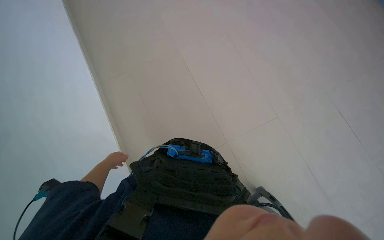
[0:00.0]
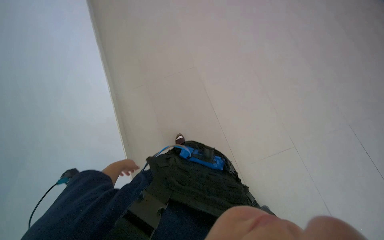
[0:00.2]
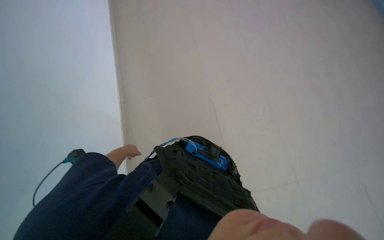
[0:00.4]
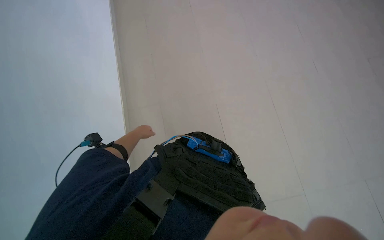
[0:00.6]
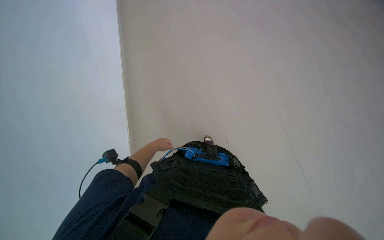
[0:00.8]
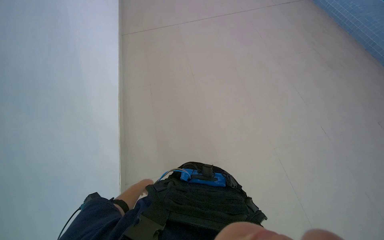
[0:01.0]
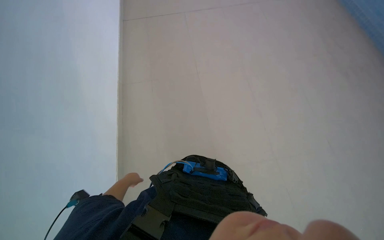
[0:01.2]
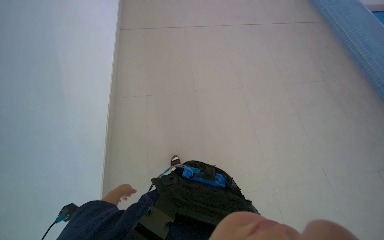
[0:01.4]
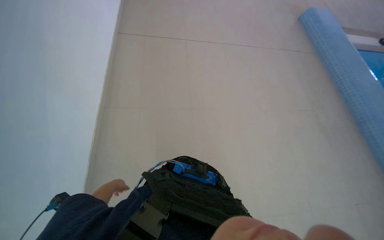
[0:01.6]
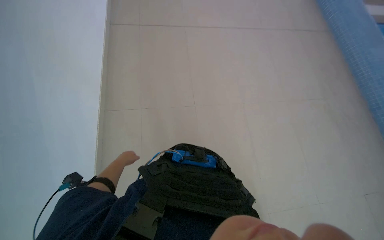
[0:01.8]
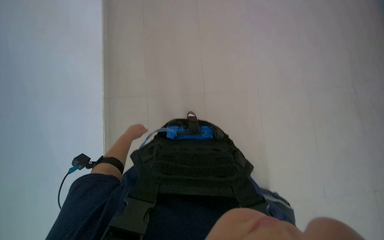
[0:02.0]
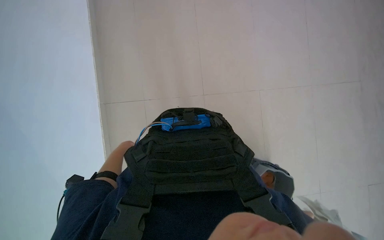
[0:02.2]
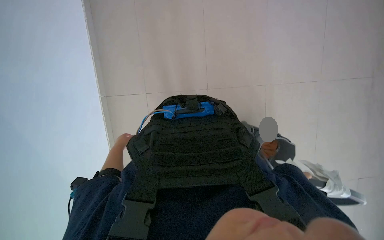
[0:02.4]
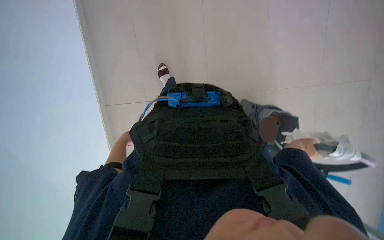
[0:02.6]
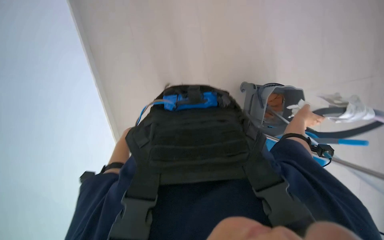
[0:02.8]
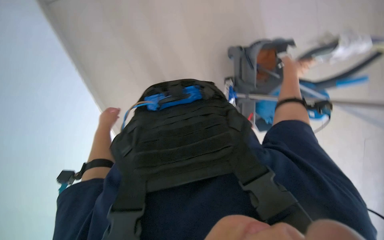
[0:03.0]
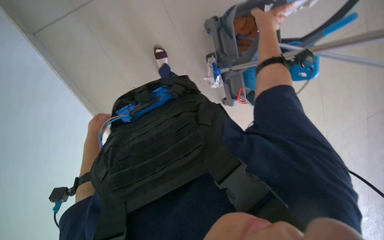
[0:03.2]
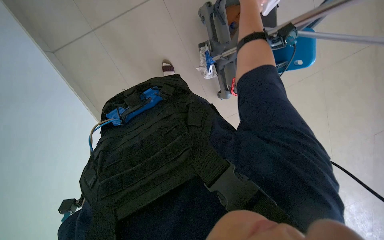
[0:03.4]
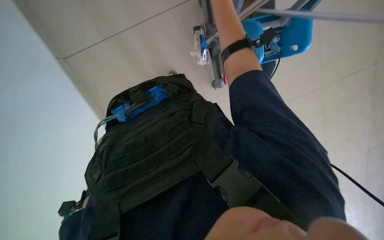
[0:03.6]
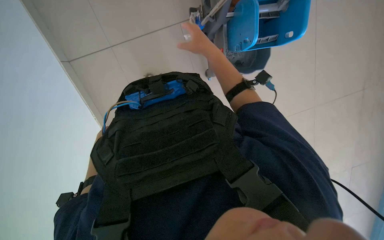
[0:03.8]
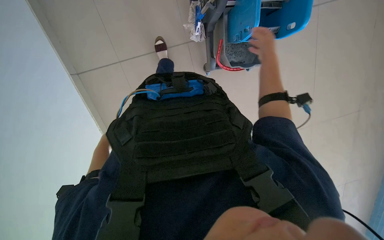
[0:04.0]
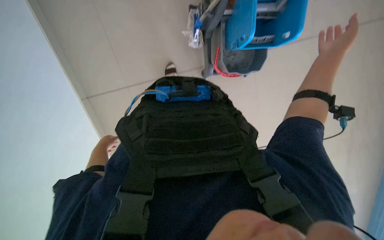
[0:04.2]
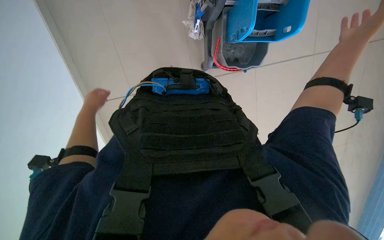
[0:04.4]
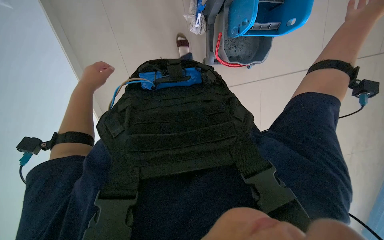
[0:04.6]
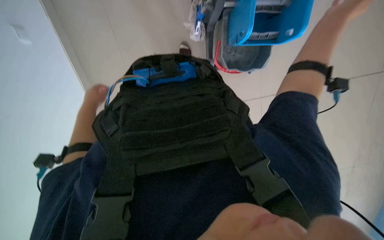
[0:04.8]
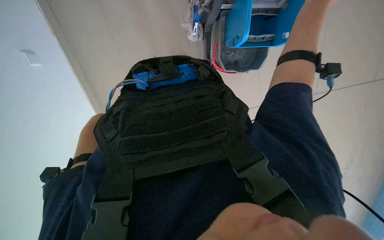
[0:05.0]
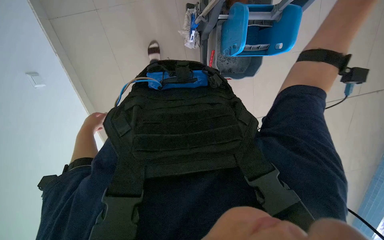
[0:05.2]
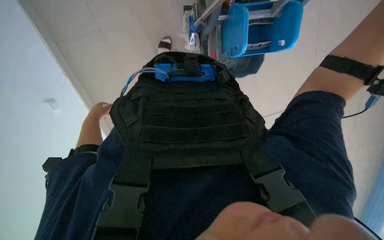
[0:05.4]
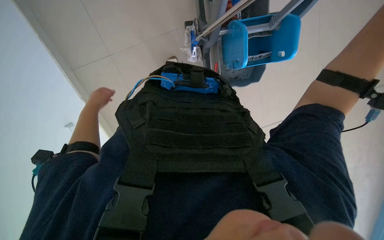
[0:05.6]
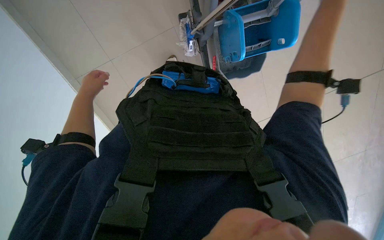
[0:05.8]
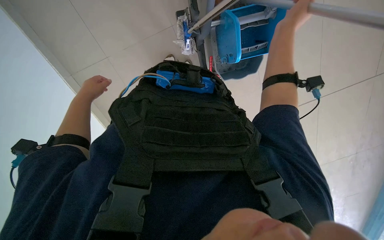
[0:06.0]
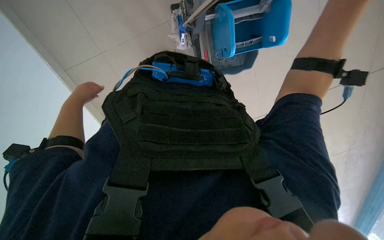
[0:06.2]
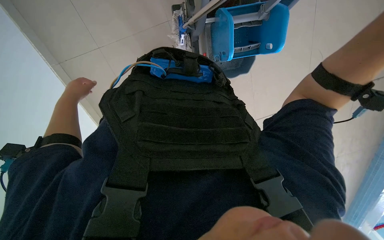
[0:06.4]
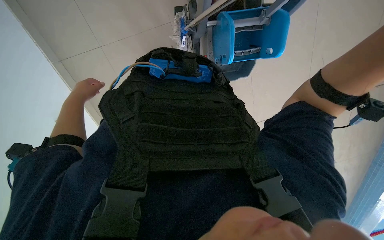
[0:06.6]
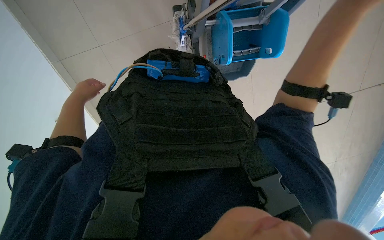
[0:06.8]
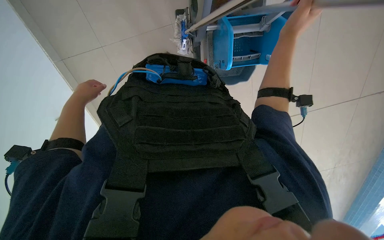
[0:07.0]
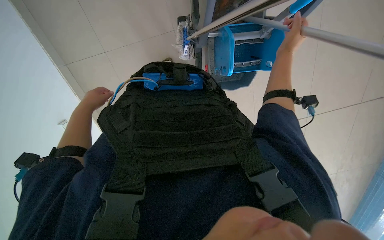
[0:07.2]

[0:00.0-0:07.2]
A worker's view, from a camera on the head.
Job: mopping floor.
The whole recording: Mopping pool deck floor. The worker mops the tiled floor around the pool with a long-handled mop.
0:01.4 to 0:02.8: The wearer looks some 15 degrees further downward. The left hand heads farther from the camera, covering some 20 cm.
0:04.4 to 0:05.8: The left hand goes up and down the picture, some 15 cm each way, reversing 2 times.

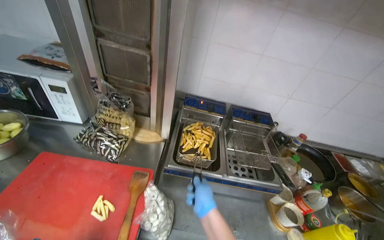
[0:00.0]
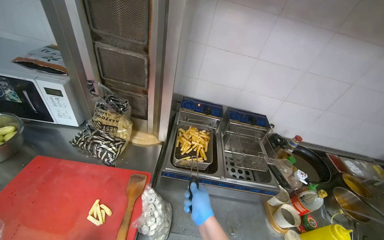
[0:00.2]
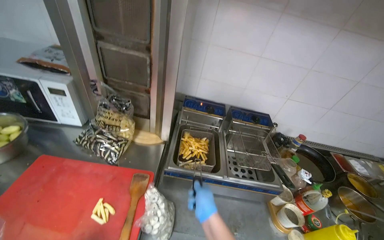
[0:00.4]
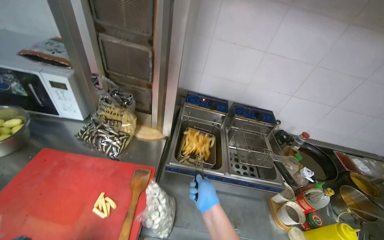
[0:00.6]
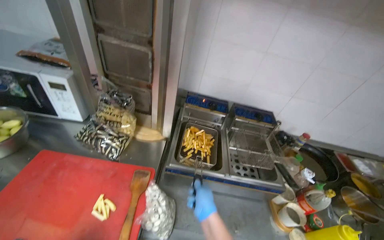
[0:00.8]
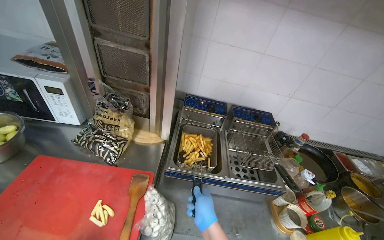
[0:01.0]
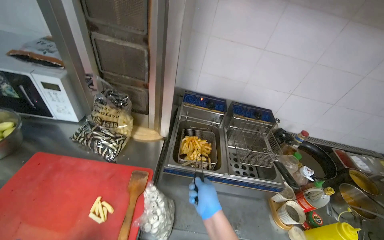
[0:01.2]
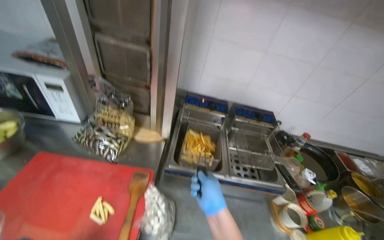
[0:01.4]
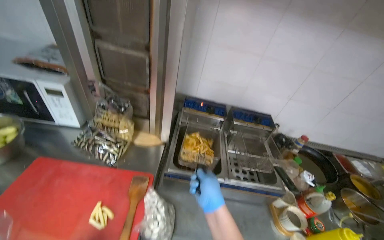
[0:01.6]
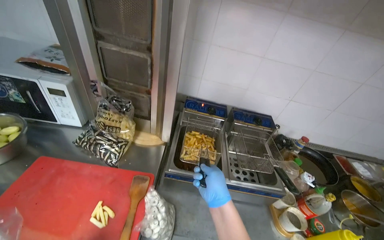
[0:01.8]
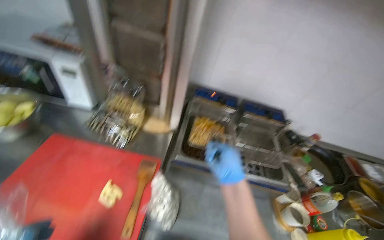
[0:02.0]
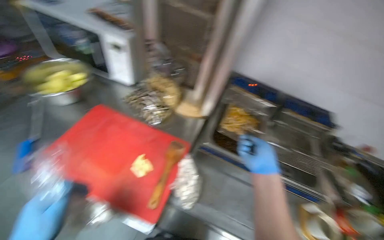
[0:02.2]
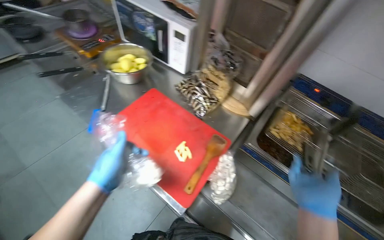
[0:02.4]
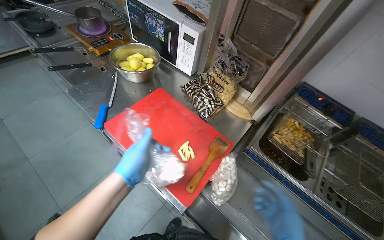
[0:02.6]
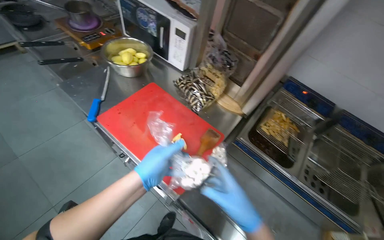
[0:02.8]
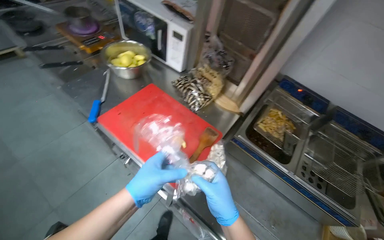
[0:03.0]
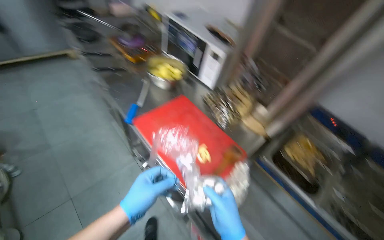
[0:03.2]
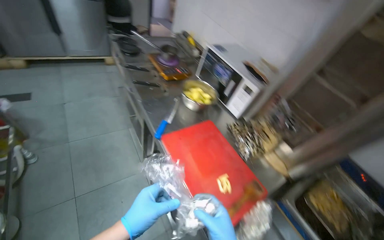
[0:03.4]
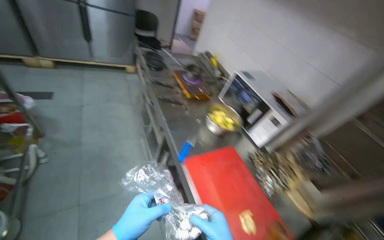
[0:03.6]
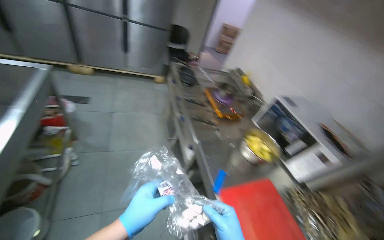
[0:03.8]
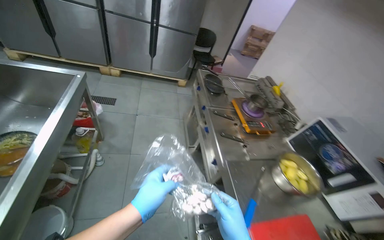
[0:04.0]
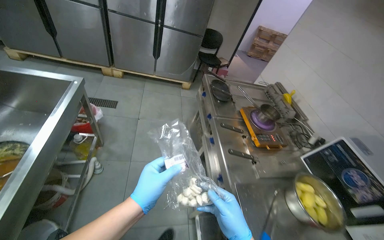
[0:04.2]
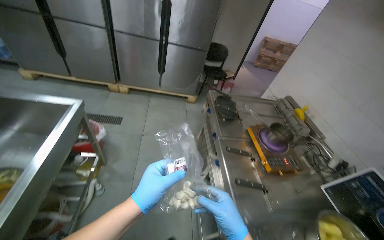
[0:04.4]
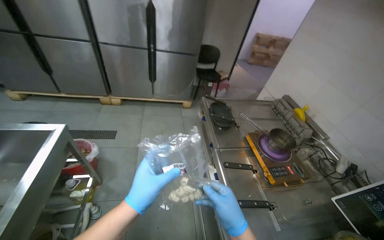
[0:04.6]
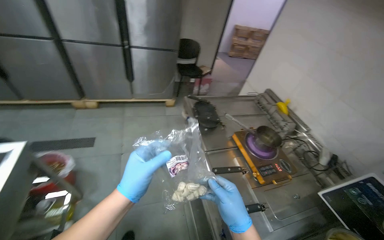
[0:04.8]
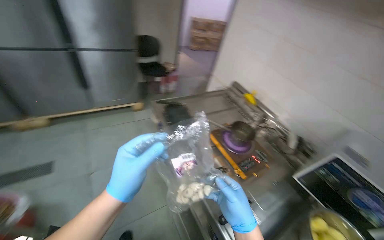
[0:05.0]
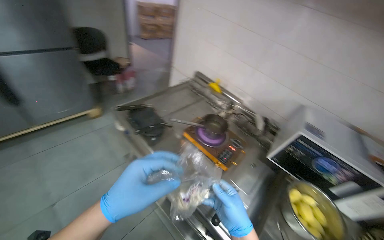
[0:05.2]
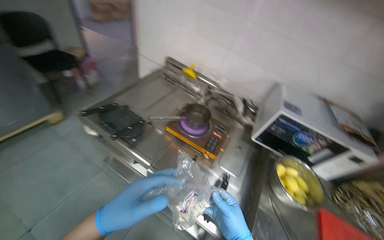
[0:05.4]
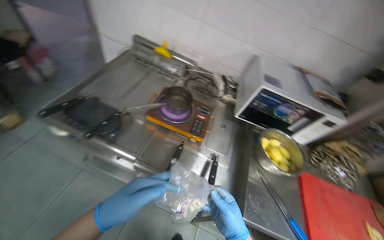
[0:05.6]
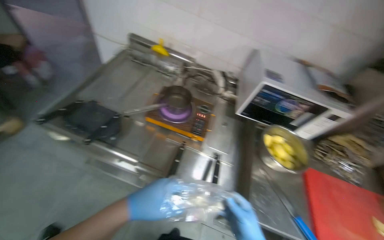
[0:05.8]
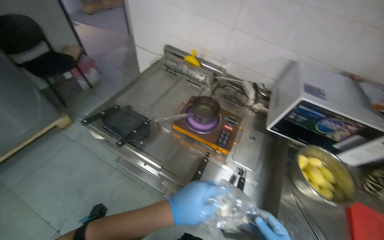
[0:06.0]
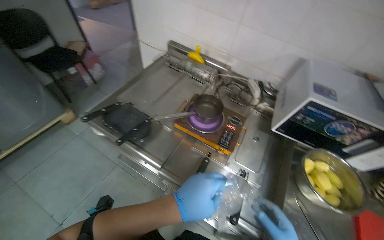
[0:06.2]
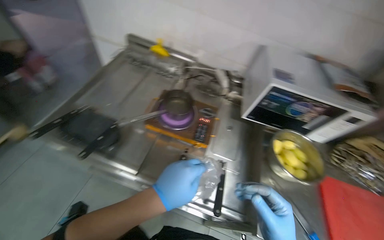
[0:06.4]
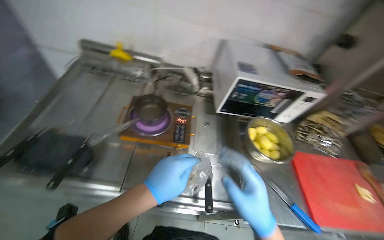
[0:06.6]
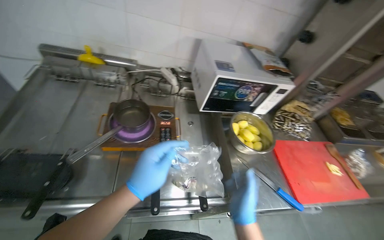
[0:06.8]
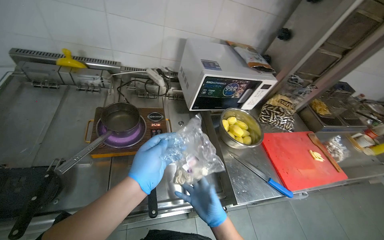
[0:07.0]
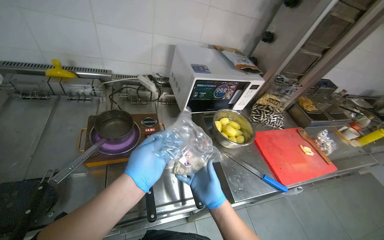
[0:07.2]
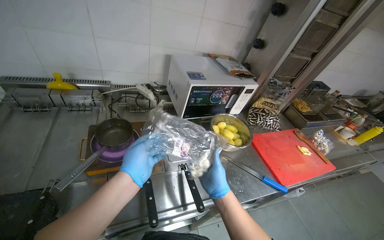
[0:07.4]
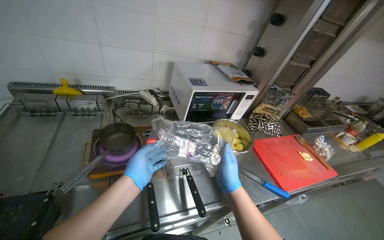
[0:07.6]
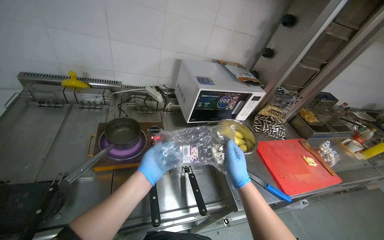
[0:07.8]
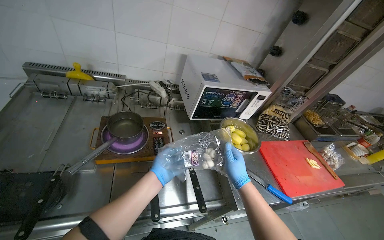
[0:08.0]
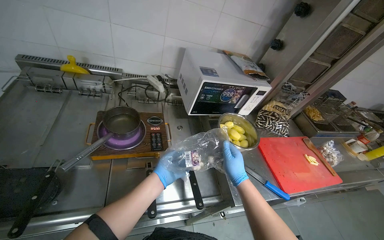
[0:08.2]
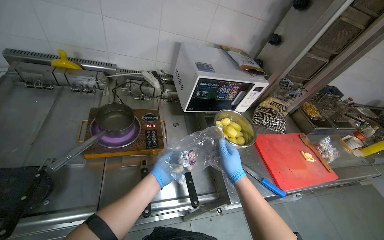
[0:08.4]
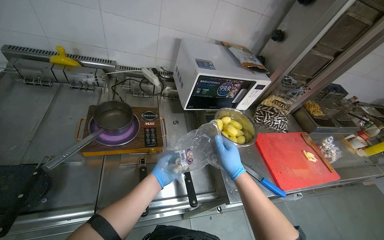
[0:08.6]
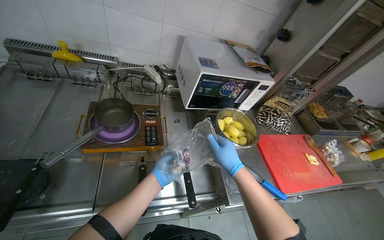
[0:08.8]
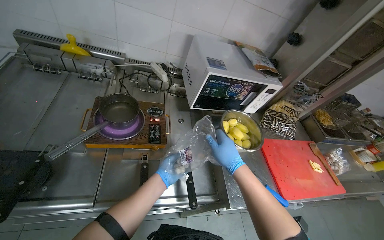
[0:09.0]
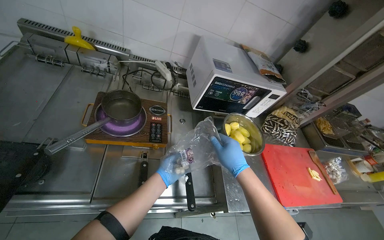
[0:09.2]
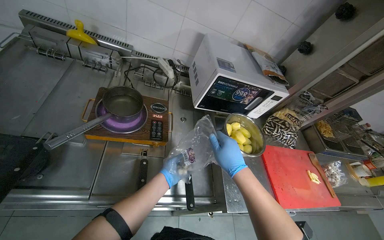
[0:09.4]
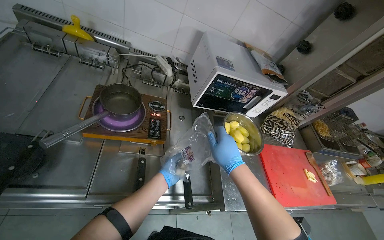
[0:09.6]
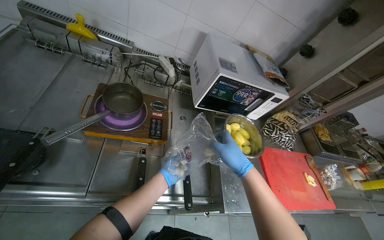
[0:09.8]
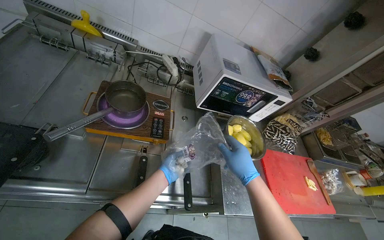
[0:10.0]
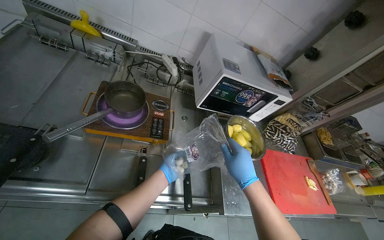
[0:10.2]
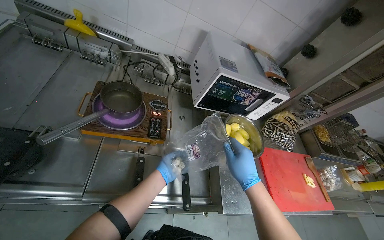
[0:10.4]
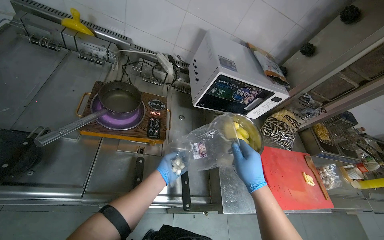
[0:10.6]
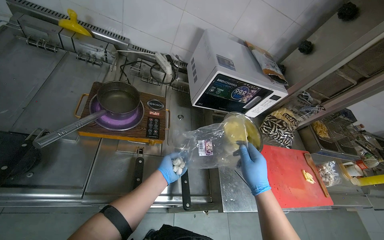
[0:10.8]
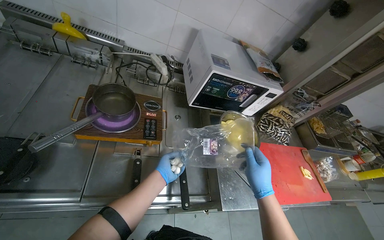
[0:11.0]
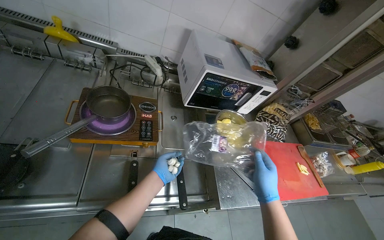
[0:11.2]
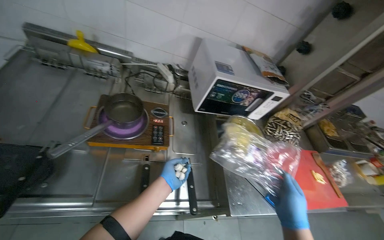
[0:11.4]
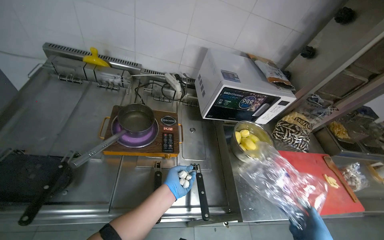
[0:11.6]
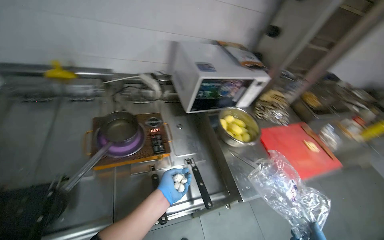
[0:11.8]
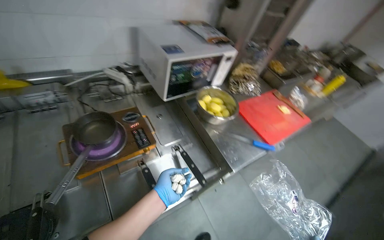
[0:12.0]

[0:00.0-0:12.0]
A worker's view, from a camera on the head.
Job: cooking food.
The whole recording: Adding ingredients to pot. The worker takes small white items from a bag and adds them to a pot on the hot plate.
0:01.6 to 0:03.0: The head turns to the left by roughly 35 degrees.
0:03.0 to 0:04.4: The camera is carried approximately 80 cm. The wearer's head swings approximately 45 degrees to the left. The wearer looks approximately 20 degrees further upward.
0:04.4 to 0:06.0: The head travels some 50 cm. The wearer looks some 55 degrees further to the right. The view tilts about 20 degrees downward.
0:06.0 to 0:07.6: The wearer looks roughly 45 degrees further to the right.
0:07.6 to 0:09.0: The left hand is displaced farther from the camera and down the picture by approximately 20 cm.
0:09.0 to 0:10.4: The hands stay close to where they were, moving slightly.
0:10.4 to 0:12.0: Everything in view rotates approximately 30 degrees counterclockwise.
